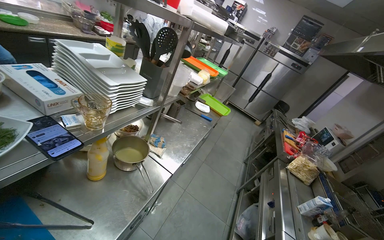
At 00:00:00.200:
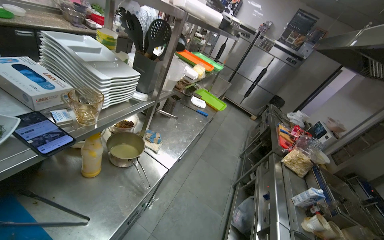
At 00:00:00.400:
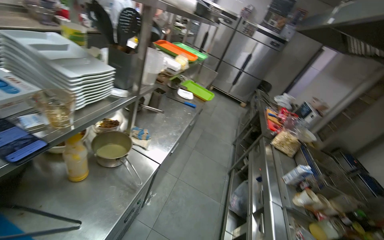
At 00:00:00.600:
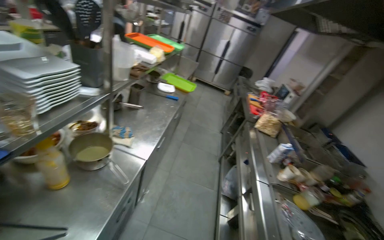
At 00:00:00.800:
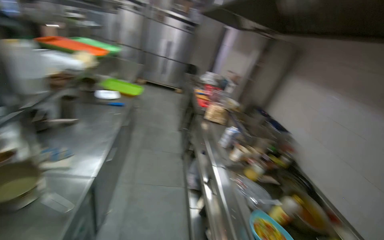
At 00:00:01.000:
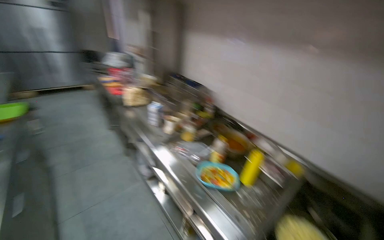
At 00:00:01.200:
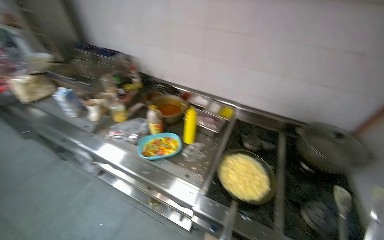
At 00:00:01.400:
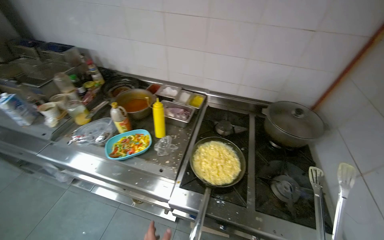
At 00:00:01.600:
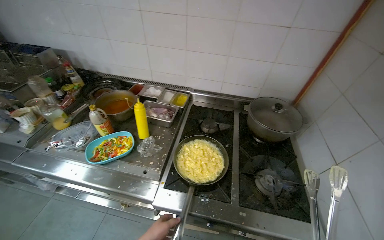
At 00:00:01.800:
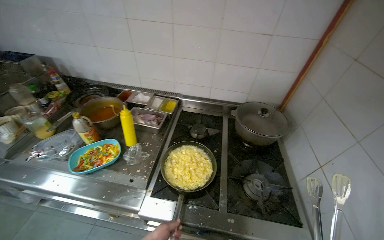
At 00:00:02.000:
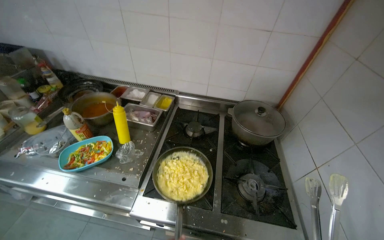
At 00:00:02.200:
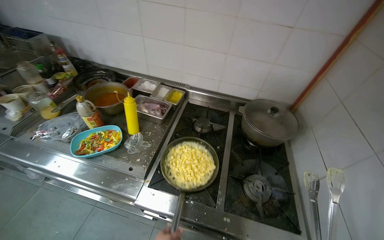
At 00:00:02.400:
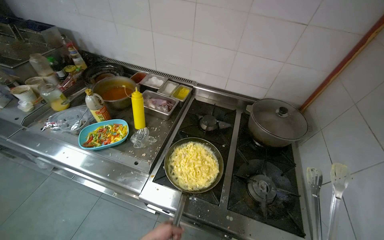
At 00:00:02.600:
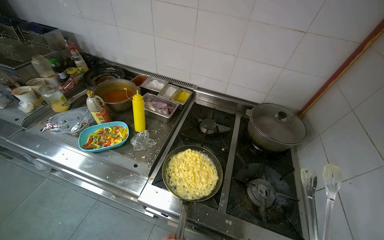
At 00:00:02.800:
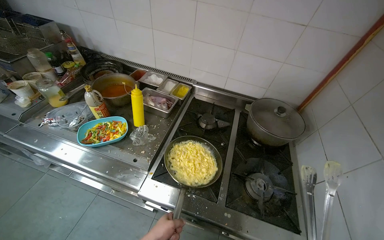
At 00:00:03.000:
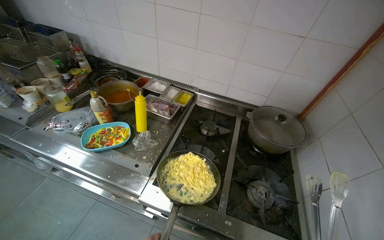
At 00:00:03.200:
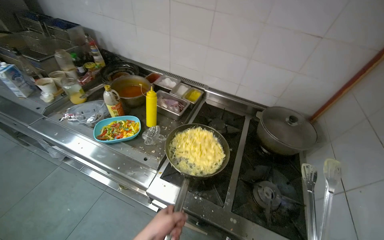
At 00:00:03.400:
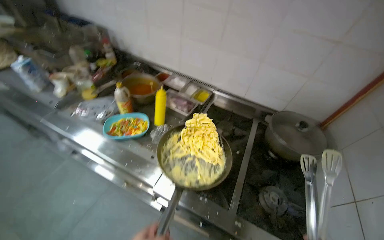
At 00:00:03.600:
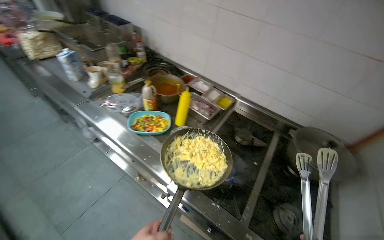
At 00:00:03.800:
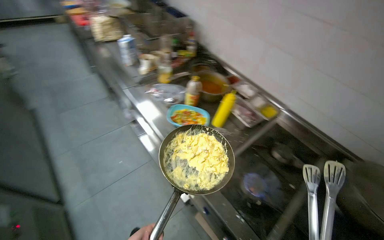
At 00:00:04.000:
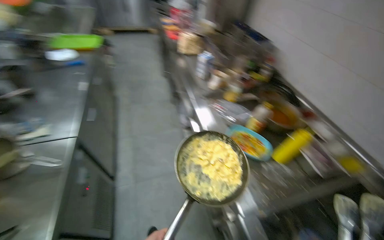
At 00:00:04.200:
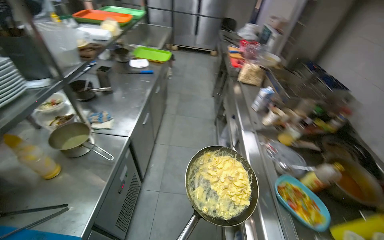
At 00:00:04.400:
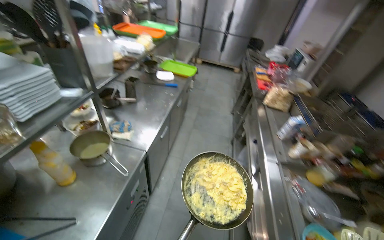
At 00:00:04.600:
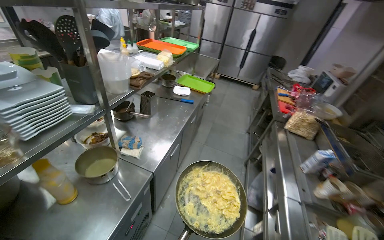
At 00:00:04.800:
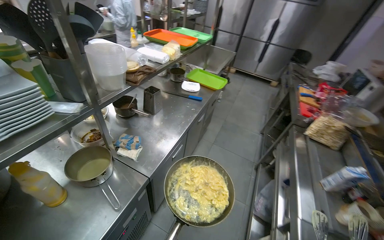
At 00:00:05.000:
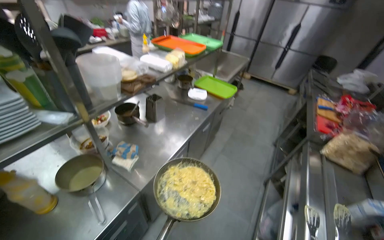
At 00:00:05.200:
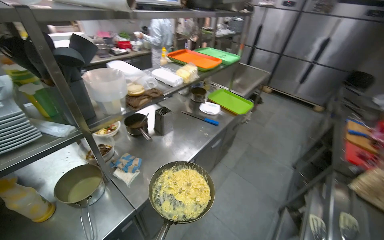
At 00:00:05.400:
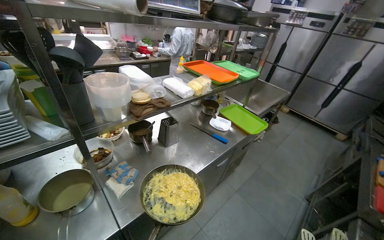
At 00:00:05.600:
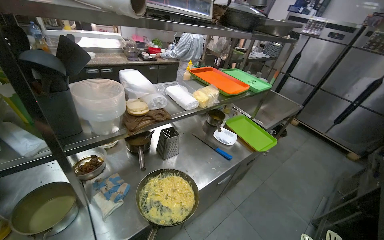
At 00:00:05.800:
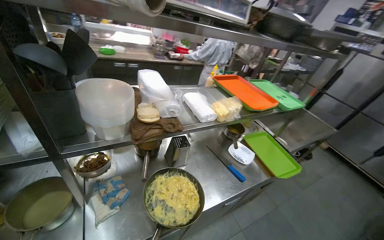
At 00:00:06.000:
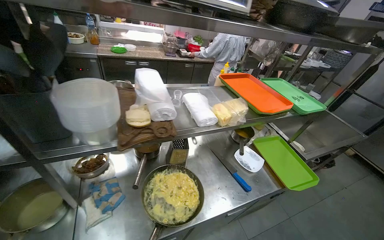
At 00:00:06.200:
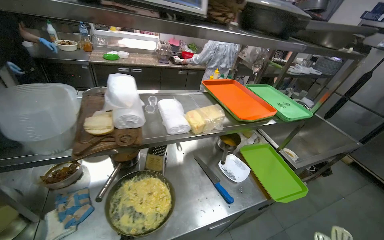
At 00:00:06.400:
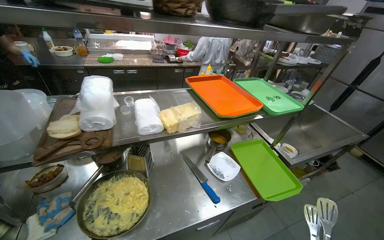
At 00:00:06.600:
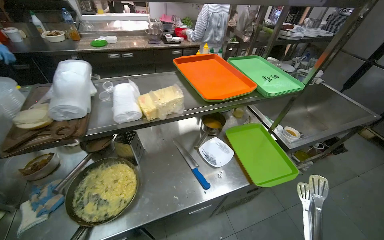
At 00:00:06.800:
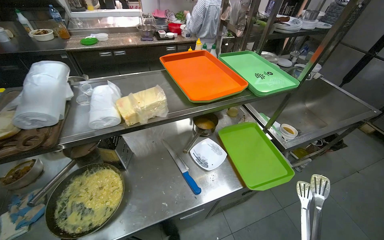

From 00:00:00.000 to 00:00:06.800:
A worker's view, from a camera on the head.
Job: cooking food.
The whole recording: Stirring ingredients in pan. The worker stirs ingredients in a pan on the stove using tongs.
From 00:00:00.000 to 00:00:01.400: The wearer moves roughly 60 cm. The head turns to the right by about 100 degrees. The wearer looks some 30 degrees further downward.
From 00:00:02.800 to 00:00:04.000: The wearer's head swings about 55 degrees to the left.
From 00:00:04.000 to 00:00:05.400: The wearer moves approximately 70 cm. The wearer looks some 65 degrees further to the left. The camera pitches upward, by about 20 degrees.
From 00:00:05.400 to 00:00:06.800: The head travels roughly 70 cm. The head turns to the left by about 20 degrees.

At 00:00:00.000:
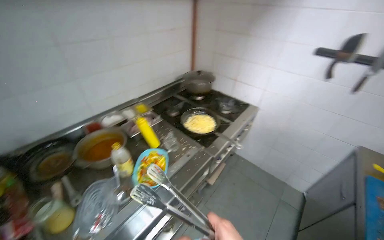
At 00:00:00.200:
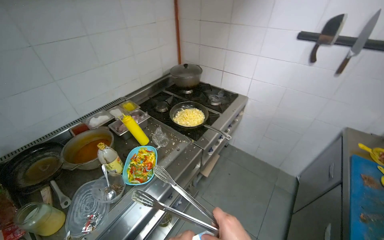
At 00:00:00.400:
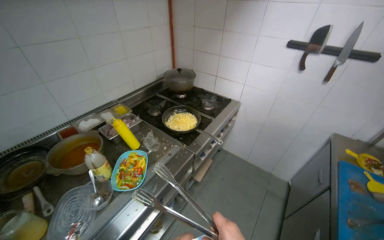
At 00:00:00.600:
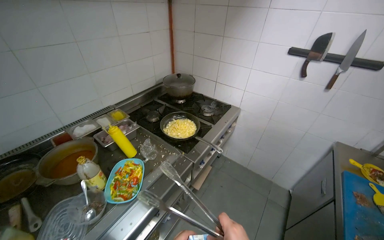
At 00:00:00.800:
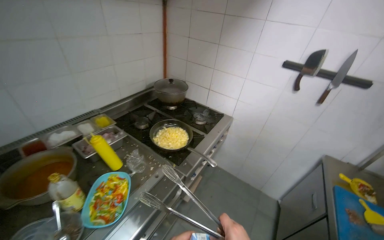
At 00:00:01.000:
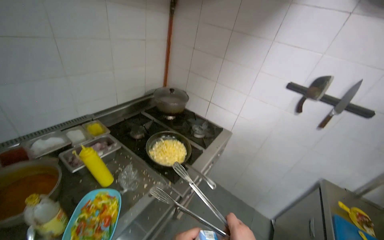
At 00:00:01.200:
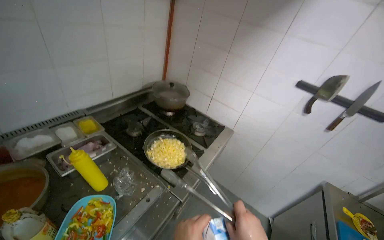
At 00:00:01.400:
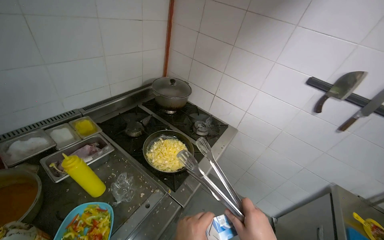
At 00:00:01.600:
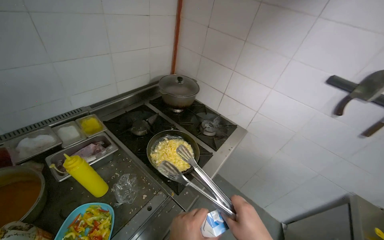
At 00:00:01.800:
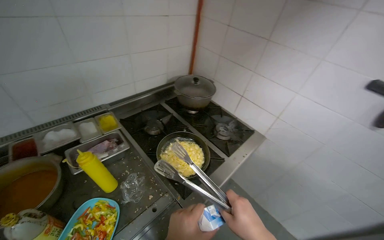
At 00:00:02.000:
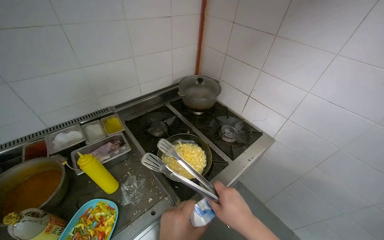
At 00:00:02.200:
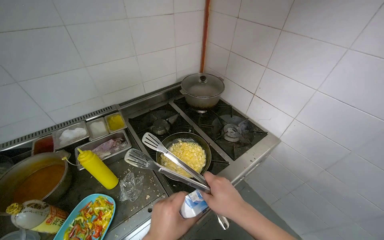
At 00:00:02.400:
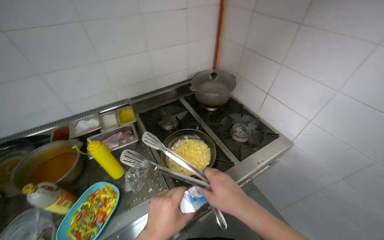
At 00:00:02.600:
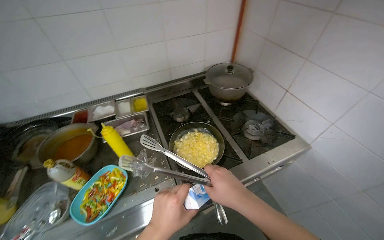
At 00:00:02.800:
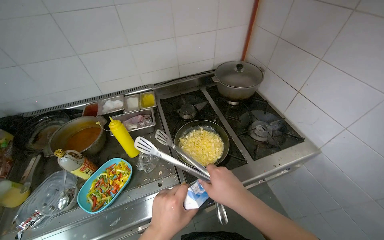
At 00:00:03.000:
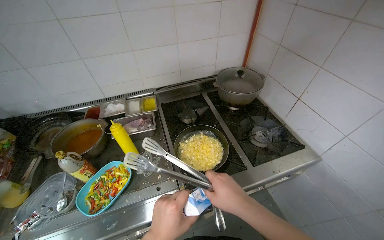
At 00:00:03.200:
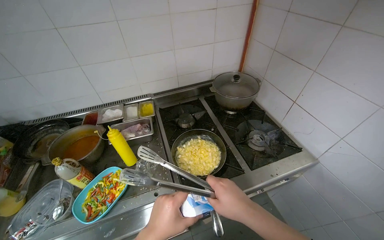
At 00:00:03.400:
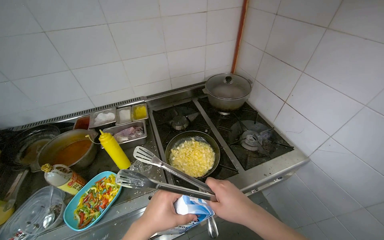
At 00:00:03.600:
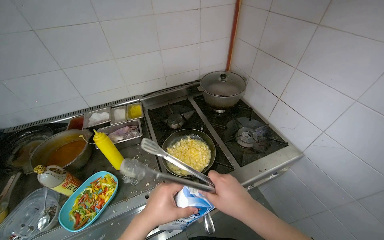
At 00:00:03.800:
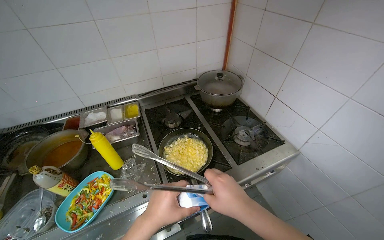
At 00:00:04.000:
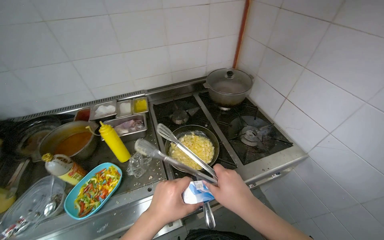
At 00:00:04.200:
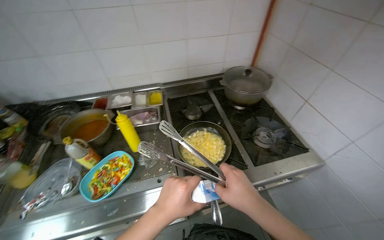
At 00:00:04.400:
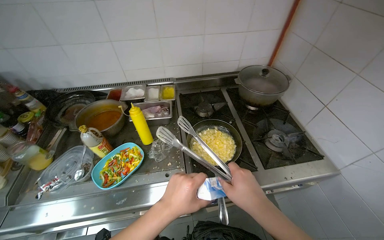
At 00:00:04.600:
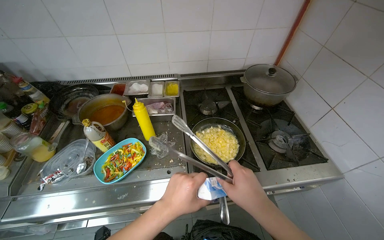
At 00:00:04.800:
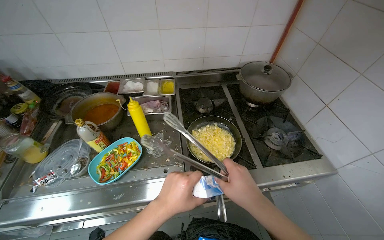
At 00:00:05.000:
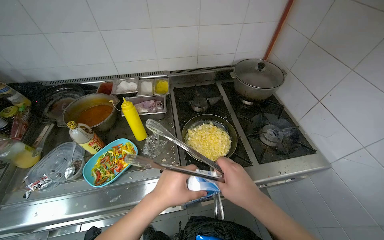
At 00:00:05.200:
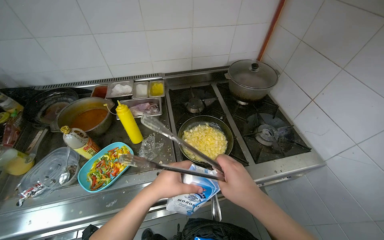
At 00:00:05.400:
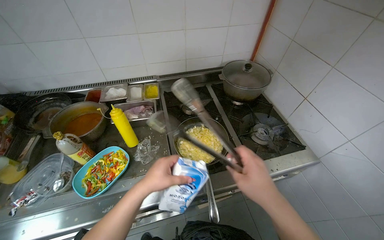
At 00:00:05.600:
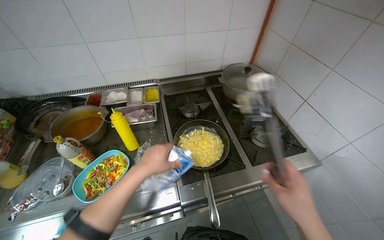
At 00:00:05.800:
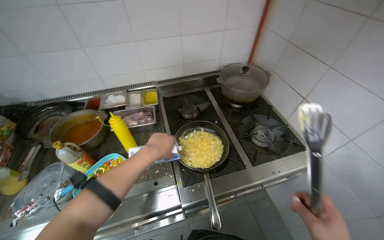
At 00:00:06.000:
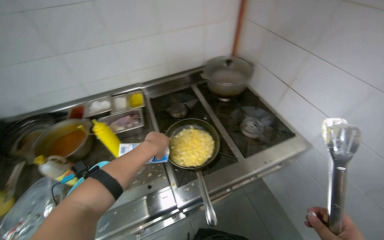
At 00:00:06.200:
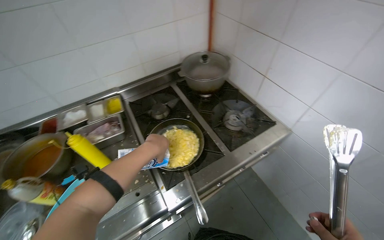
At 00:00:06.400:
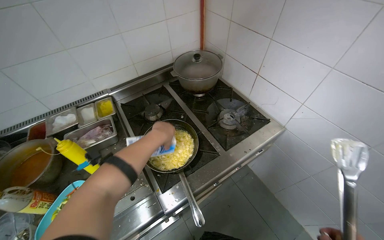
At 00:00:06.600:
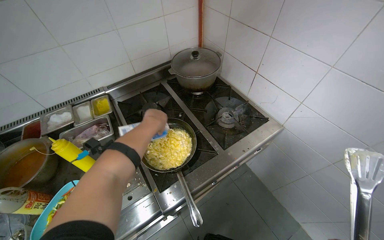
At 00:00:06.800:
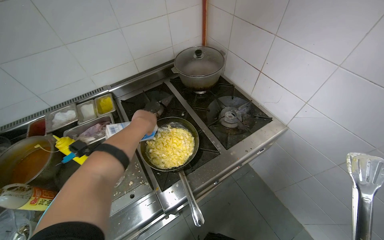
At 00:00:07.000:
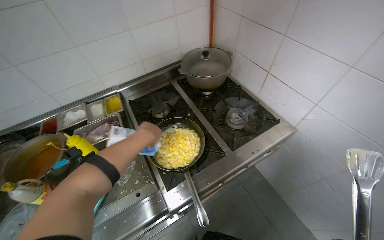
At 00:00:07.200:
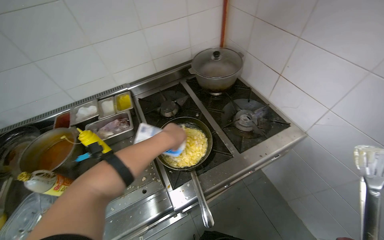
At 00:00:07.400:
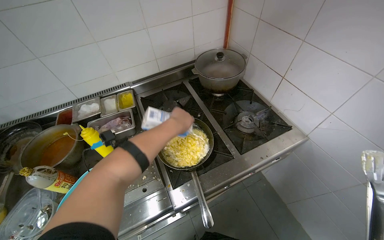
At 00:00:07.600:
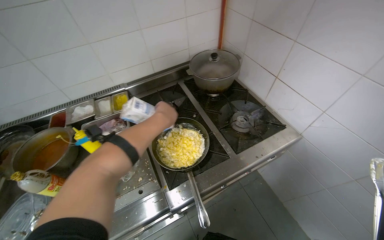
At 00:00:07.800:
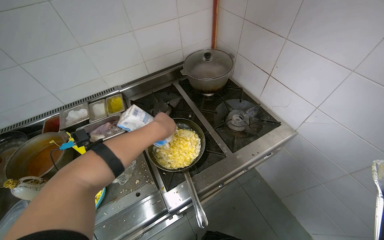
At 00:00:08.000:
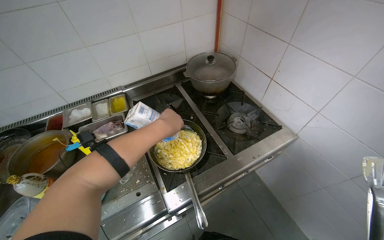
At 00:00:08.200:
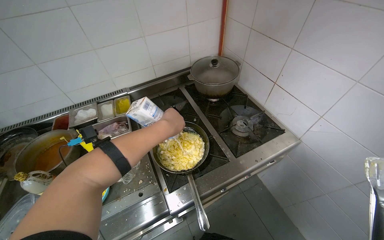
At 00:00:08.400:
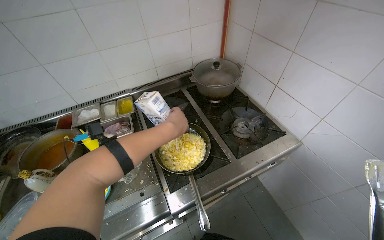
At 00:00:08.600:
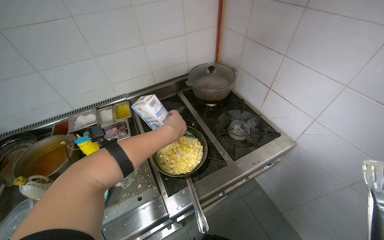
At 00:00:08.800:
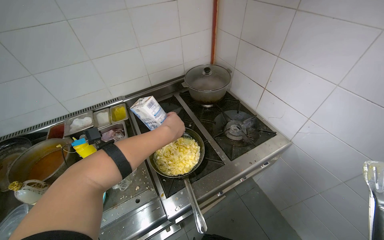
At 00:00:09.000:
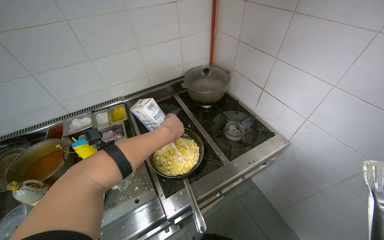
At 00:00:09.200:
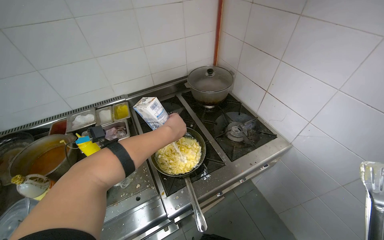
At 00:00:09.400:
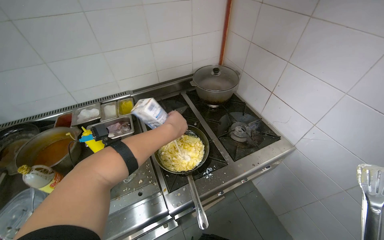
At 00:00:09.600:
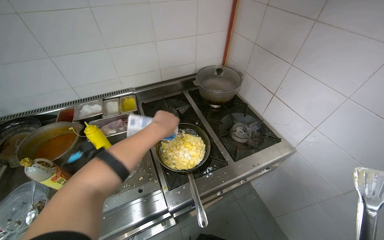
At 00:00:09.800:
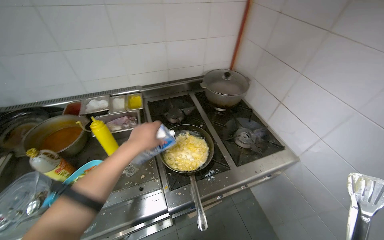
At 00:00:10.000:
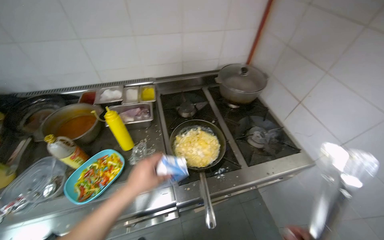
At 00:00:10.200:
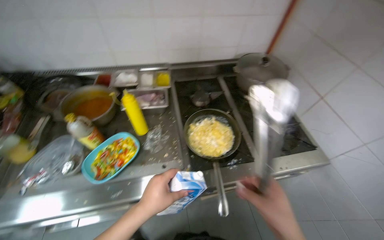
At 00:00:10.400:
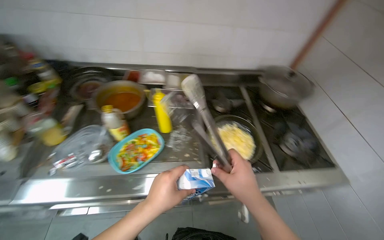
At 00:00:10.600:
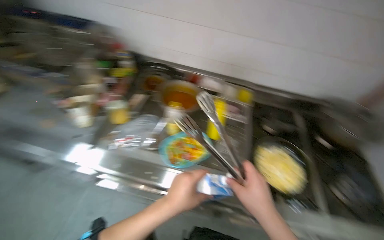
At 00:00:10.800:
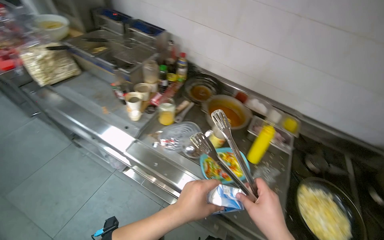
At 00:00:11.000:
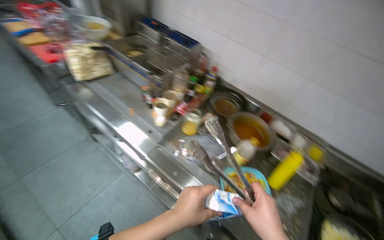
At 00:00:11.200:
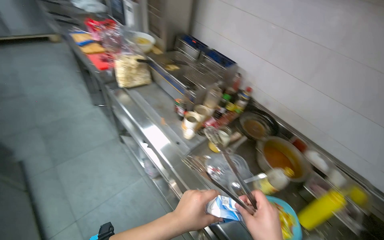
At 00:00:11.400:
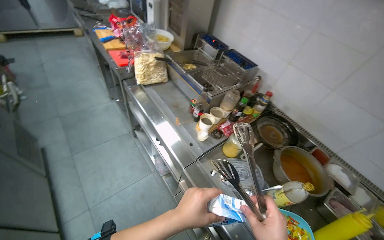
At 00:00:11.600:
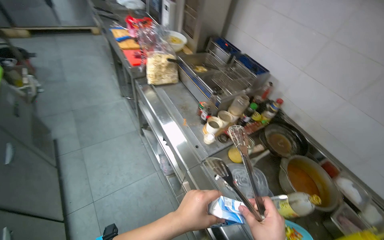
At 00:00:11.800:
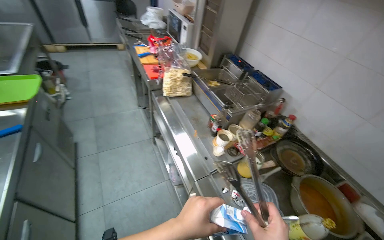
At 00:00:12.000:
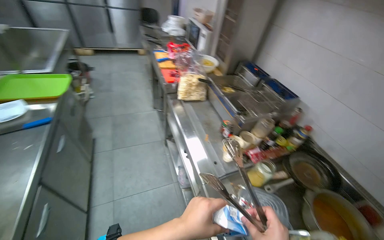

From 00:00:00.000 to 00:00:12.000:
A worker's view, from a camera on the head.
Job: cooking food.
The whole recording: Adding liquid and stirring ingredients in pan. The worker pours liquid from a carton into the pan and stirs the ingredients.
From 00:00:01.600 to 00:00:03.000: The wearer's head swings some 35 degrees to the left.
From 00:00:03.000 to 00:00:04.400: The hands work in one place, with small movements.
From 00:00:04.400 to 00:00:06.000: The left hand travels up the picture and farther from the camera by approximately 20 cm.
From 00:00:06.000 to 00:00:07.600: The left hand is displaced up the picture by approximately 10 cm.
From 00:00:09.000 to 00:00:10.400: The left hand shifts approximately 30 cm down the picture and nearer to the camera.
From 00:00:10.400 to 00:00:12.000: The head travels some 50 cm. The head rotates approximately 75 degrees to the left. The view tips upward by roughly 20 degrees.
